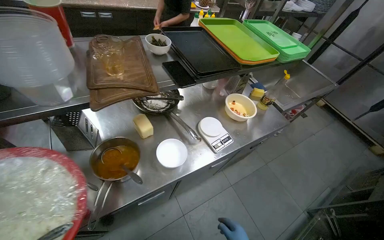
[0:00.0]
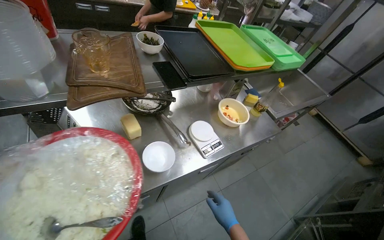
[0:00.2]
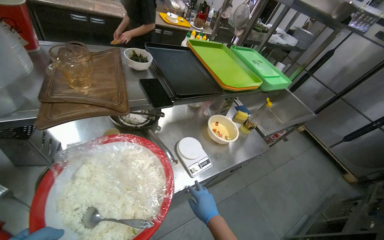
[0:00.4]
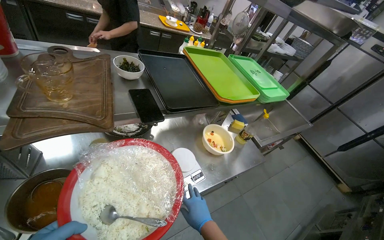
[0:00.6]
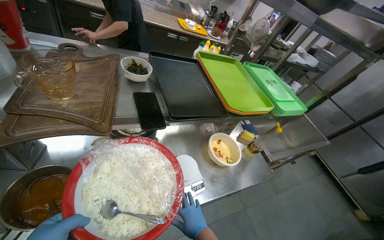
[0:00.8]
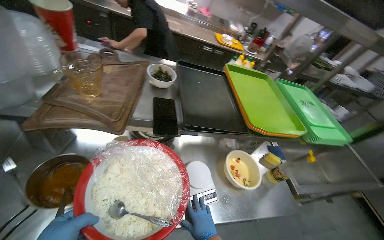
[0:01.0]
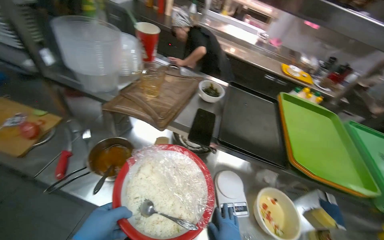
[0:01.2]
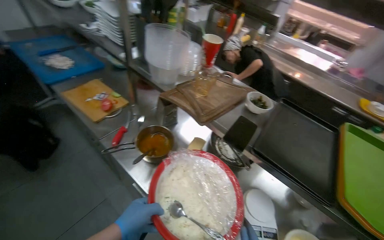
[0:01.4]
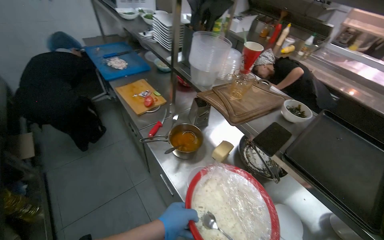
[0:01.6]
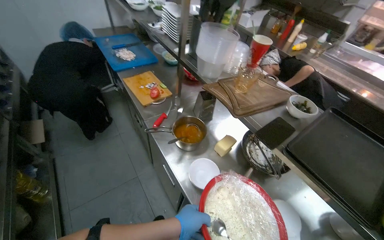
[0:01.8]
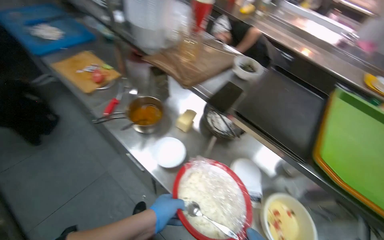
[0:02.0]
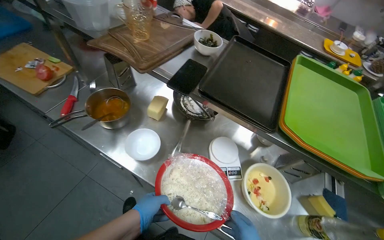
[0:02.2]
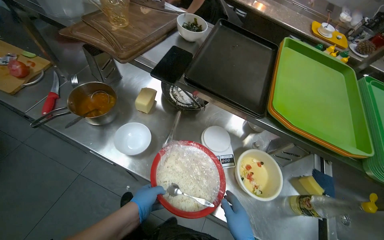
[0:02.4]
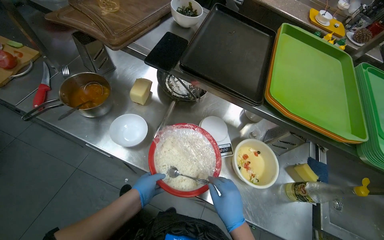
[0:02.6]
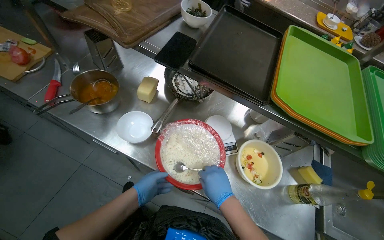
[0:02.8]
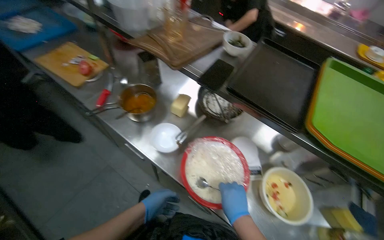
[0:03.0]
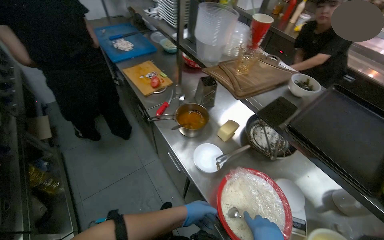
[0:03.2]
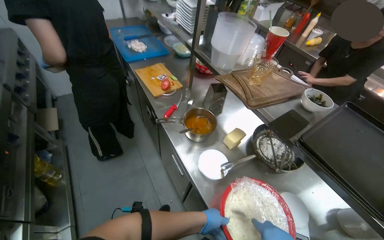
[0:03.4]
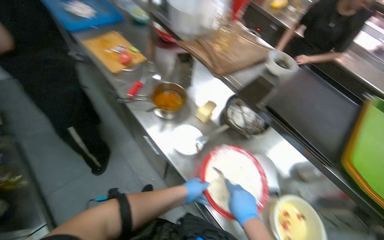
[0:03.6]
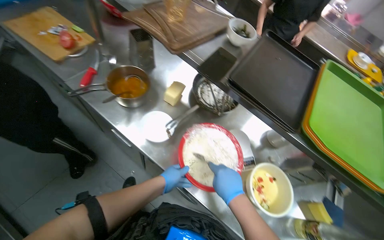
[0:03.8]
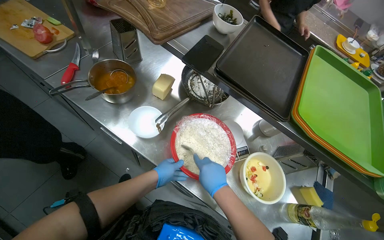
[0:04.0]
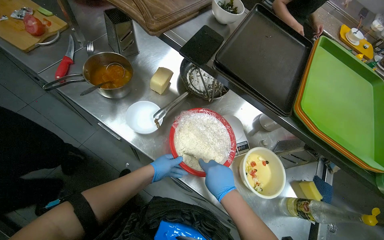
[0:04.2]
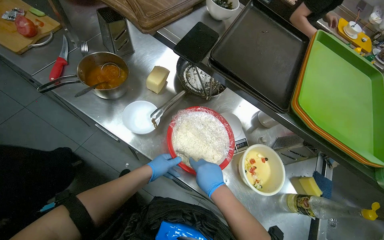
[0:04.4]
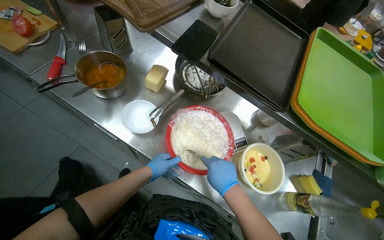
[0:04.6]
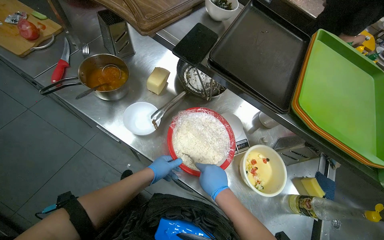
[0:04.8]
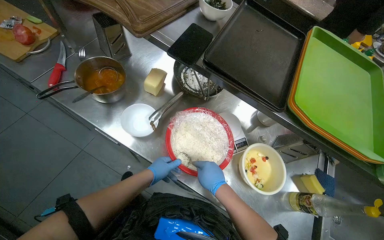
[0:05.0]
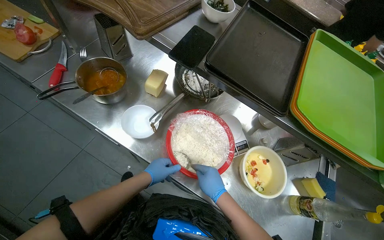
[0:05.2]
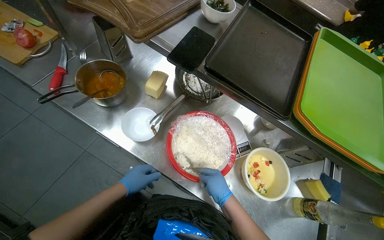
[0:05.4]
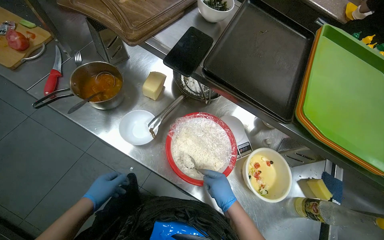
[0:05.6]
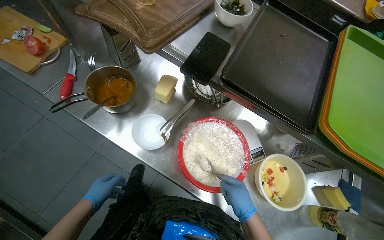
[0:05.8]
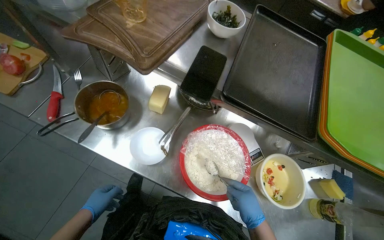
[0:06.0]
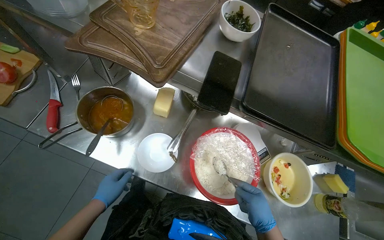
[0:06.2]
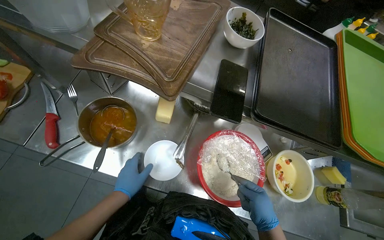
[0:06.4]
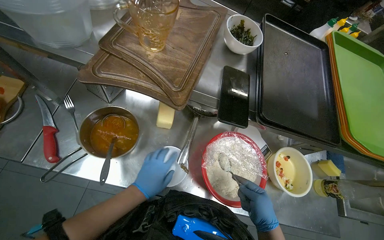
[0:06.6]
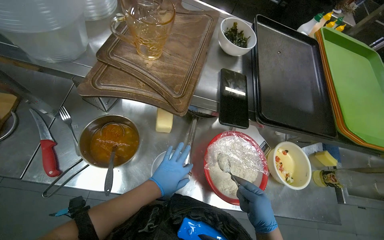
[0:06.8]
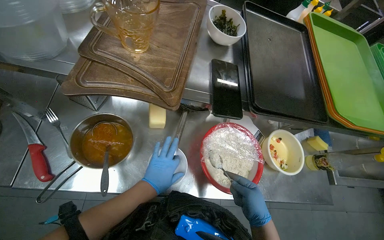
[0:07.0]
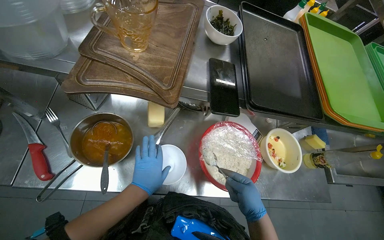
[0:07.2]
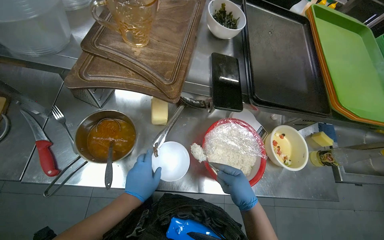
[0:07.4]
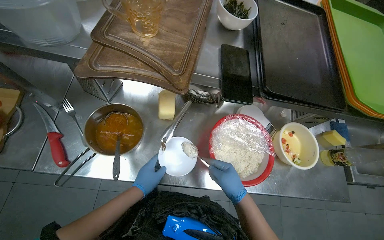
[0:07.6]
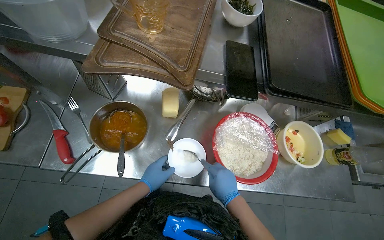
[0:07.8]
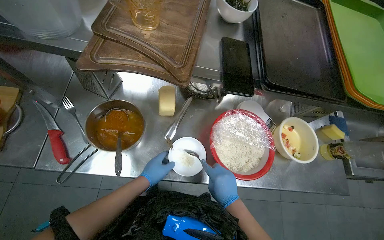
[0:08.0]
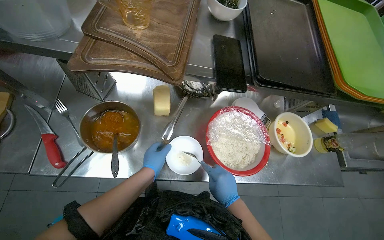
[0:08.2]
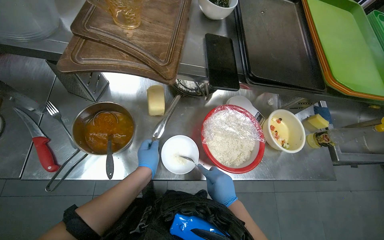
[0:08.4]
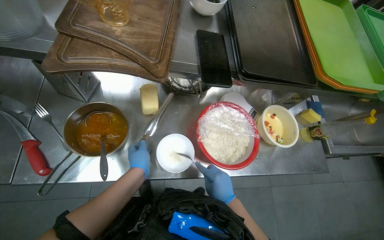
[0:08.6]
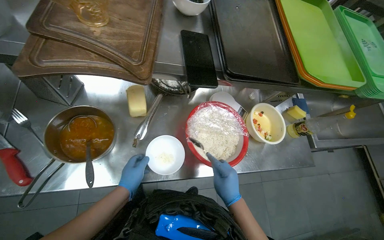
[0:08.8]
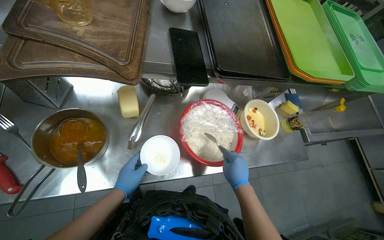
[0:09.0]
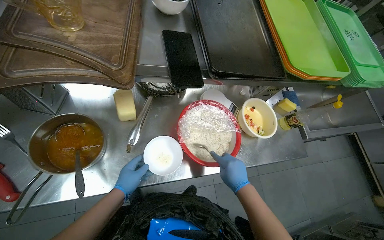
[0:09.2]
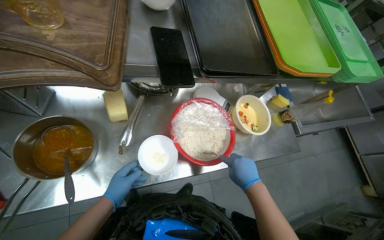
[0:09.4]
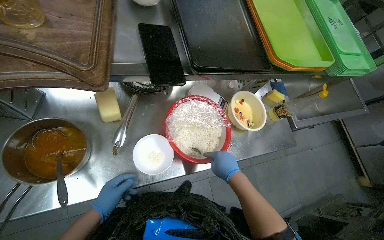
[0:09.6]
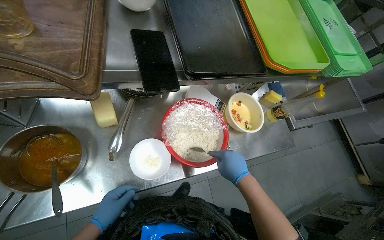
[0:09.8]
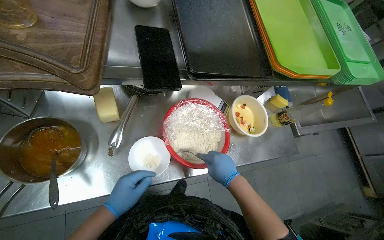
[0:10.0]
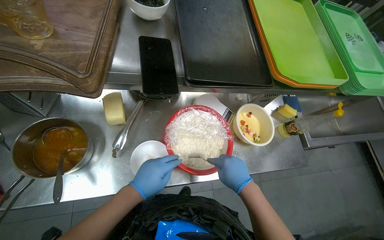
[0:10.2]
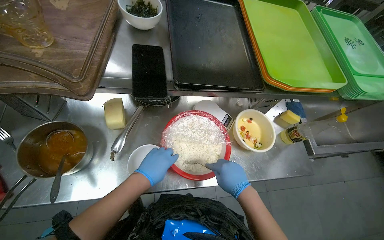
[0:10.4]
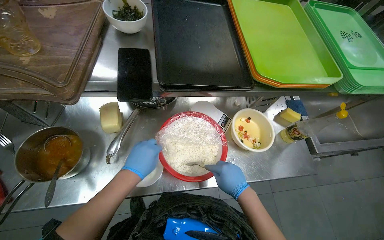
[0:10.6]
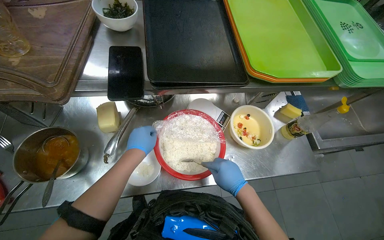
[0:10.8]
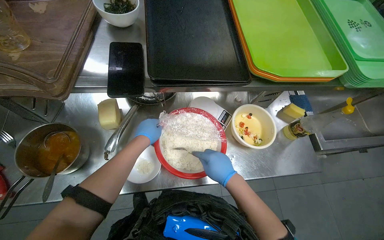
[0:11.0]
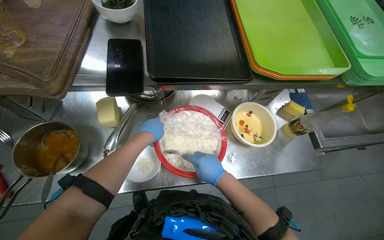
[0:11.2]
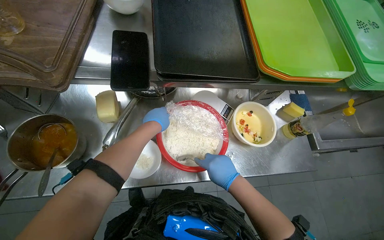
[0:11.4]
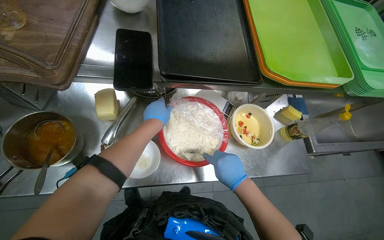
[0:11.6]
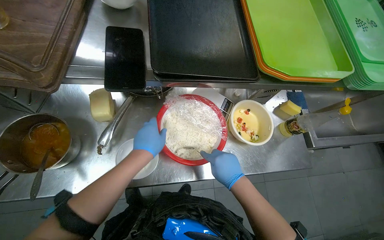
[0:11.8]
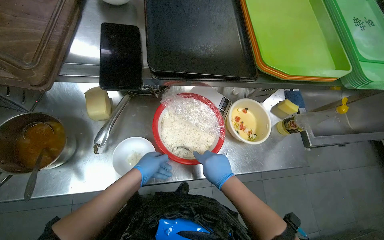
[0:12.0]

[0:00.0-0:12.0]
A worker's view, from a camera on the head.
Job: preparing food.
The whole recording: Stirring ingredients in bowl. The worker stirs ingredients in a red bowl with a spoon.
0:00.0 to 0:01.6: The wearer looks roughly 80 degrees further to the left. The wearer looks approximately 25 degrees further upward.
0:01.6 to 0:03.0: The wearer's head swings some 15 degrees to the right. The view tips downward by some 15 degrees.
0:03.0 to 0:04.4: The left hand shifts about 10 cm farther from the camera.
0:04.4 to 0:06.0: The left hand is displaced to the left by approximately 25 cm.
0:06.0 to 0:07.6: The left hand shifts some 20 cm up the picture.
0:07.6 to 0:09.0: The hands make small movements and keep their place.
0:09.0 to 0:10.4: The left hand moves to the right and up the picture, some 20 cm.
0:10.4 to 0:12.0: The left hand moves about 15 cm up the picture and comes back.

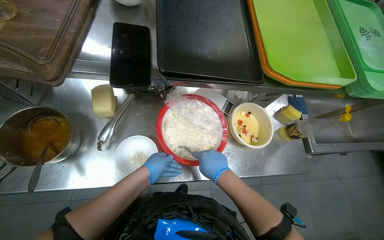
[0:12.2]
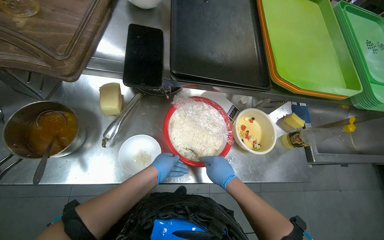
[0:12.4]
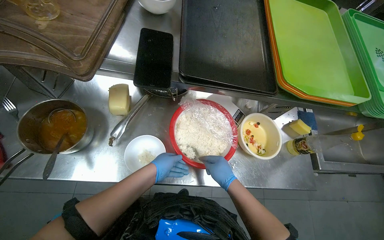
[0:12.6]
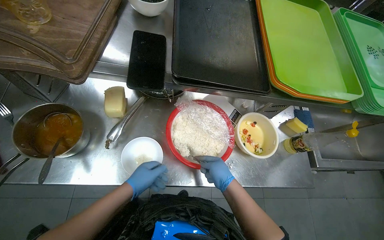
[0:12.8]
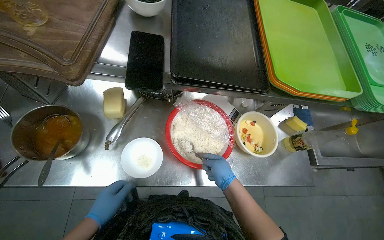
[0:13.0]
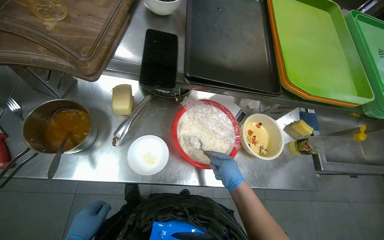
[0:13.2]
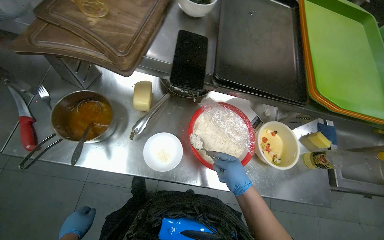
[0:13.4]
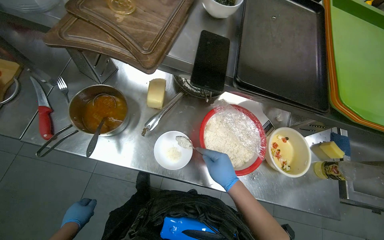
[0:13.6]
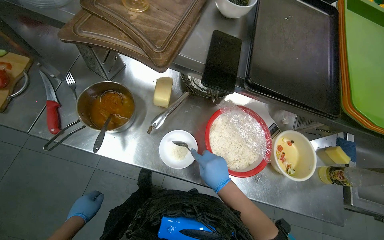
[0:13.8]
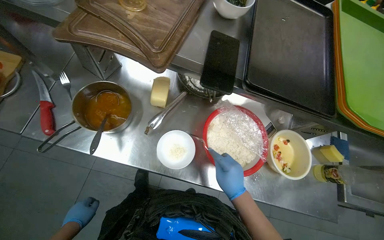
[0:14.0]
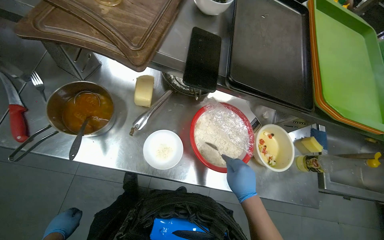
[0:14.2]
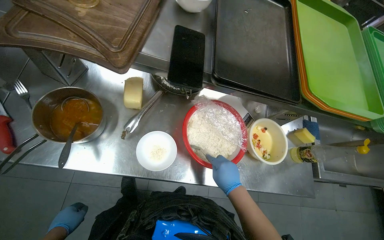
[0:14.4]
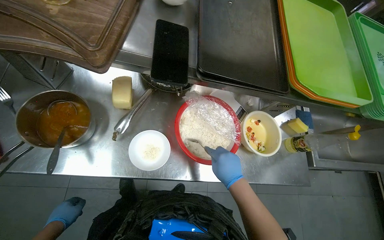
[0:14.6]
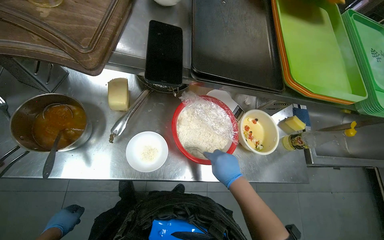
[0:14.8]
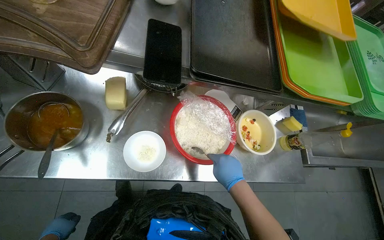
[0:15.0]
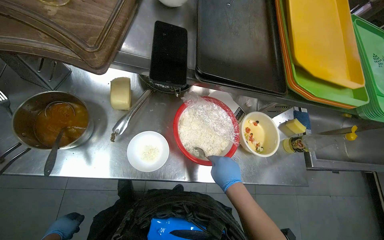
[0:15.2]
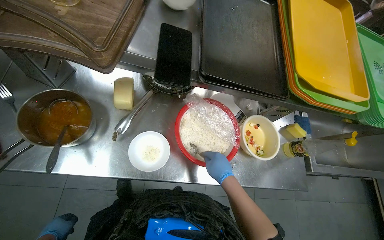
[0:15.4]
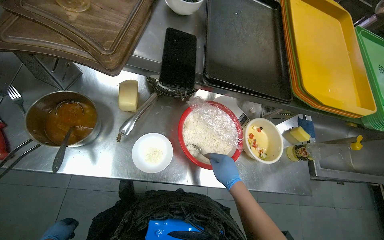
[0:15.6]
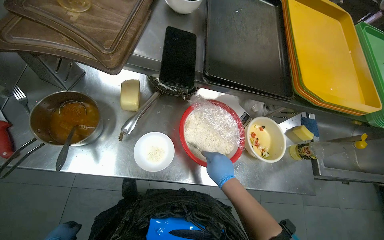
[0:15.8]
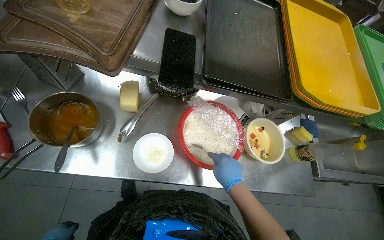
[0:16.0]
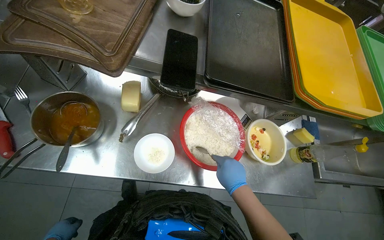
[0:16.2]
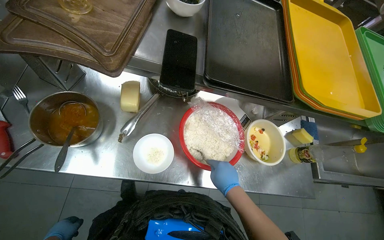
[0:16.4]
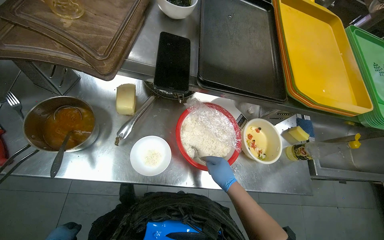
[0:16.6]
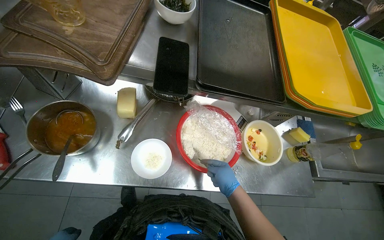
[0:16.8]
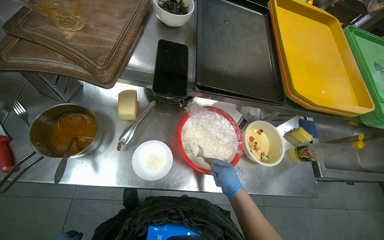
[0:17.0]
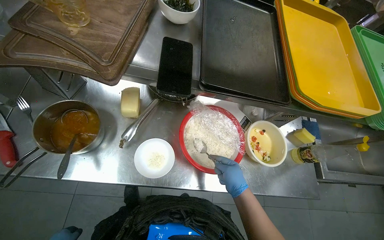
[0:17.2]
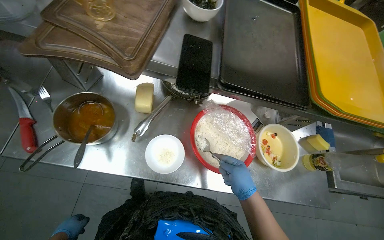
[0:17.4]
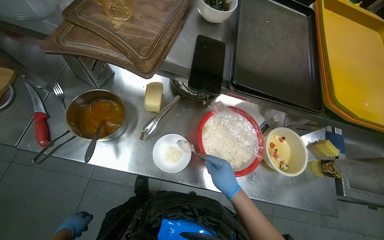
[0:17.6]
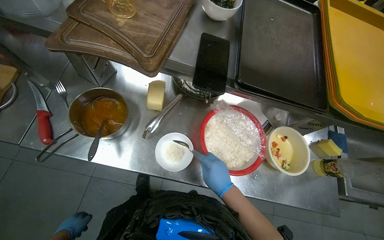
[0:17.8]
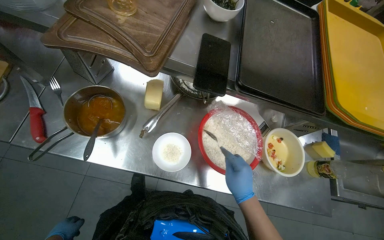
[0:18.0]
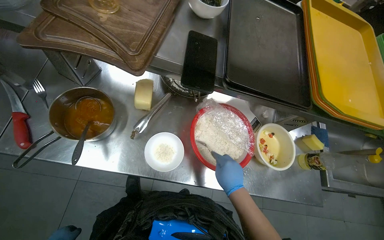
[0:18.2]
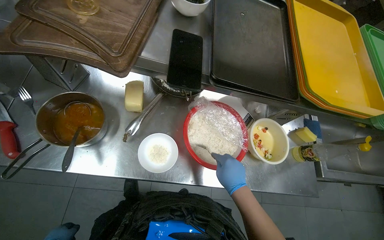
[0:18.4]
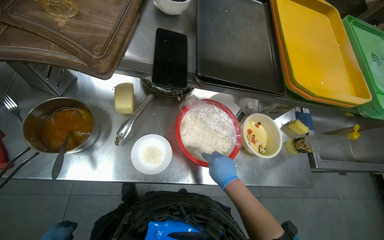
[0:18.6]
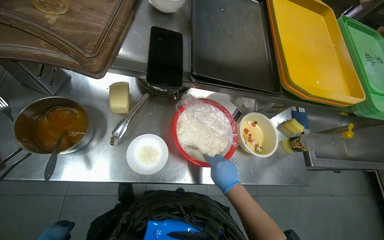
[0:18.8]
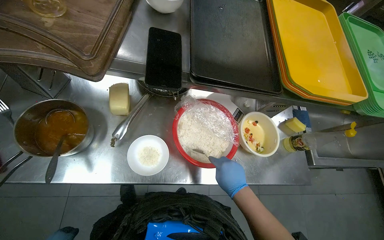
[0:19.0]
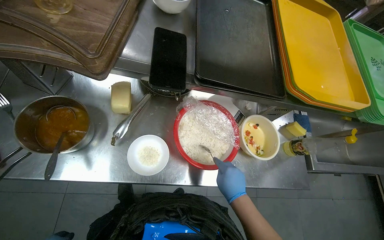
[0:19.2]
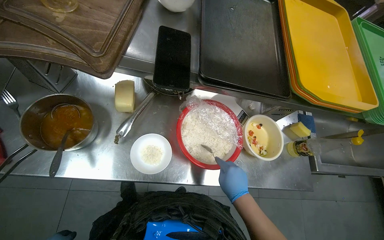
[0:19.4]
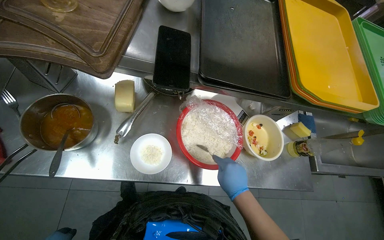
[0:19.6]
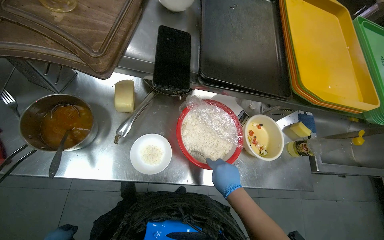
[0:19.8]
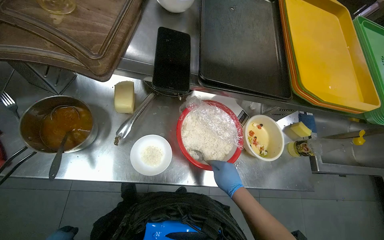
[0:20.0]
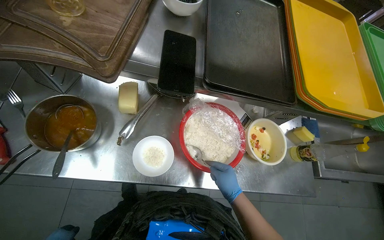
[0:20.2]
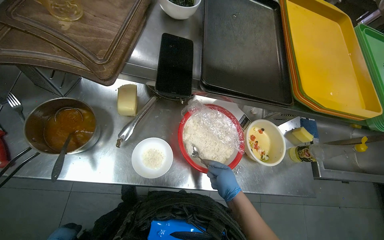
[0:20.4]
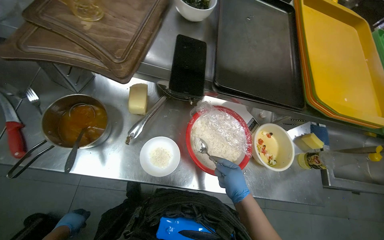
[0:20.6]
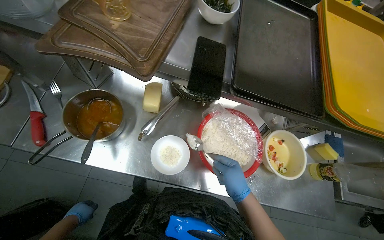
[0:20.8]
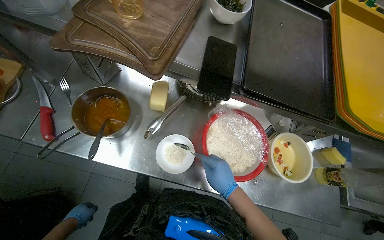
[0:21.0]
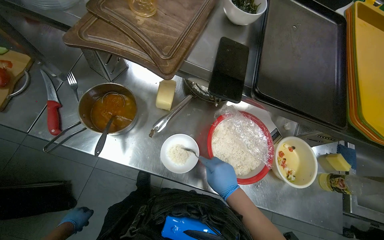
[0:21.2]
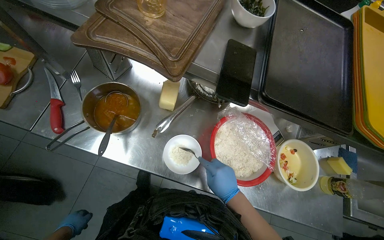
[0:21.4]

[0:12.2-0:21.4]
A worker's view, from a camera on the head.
Job: preparing food.
The whole recording: Stirring ingredients in bowl. The worker stirs ingredients in a red bowl with a spoon.
0:15.2 to 0:16.8: The right hand shifts approximately 10 cm farther from the camera.
0:16.8 to 0:18.4: The right hand is displaced nearer to the camera by some 10 cm.
